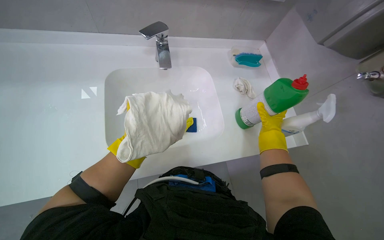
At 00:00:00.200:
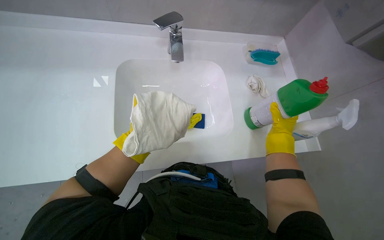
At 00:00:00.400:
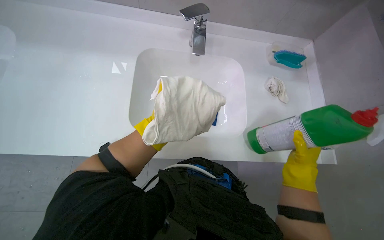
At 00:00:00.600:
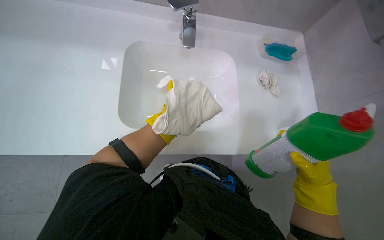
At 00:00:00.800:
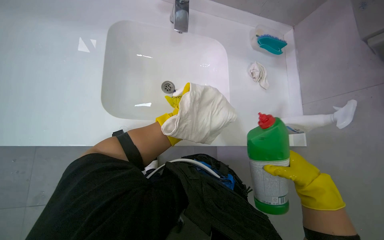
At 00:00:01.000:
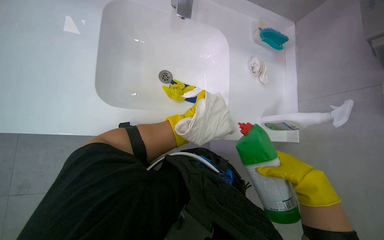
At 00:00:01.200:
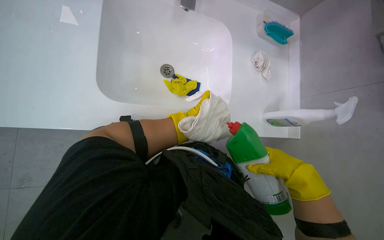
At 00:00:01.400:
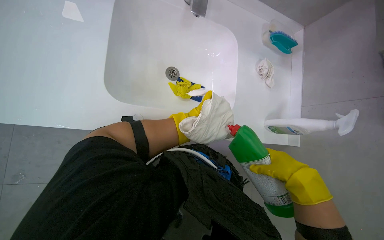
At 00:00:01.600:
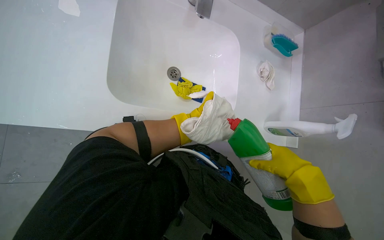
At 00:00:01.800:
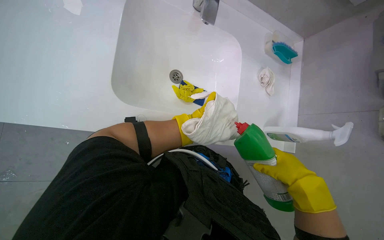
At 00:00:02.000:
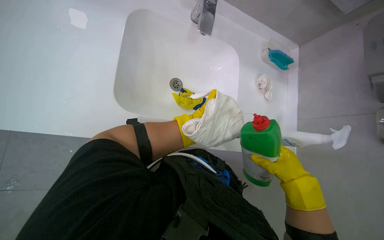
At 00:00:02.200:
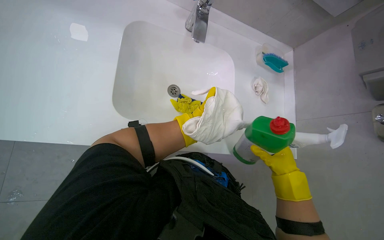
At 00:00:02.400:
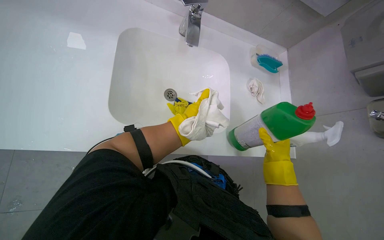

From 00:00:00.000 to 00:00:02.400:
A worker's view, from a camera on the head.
Job: preparing cleaning supplies.
The whole recording: Preparing cleaning tools at sink. The worker rinses and wrings a cloth, then applies cleaner to the cloth and a sponge at the sink.
From 00:00:00.000 to 00:00:01.200: The view tilts about 20 degrees downward. The left hand travels to the right by roughly 15 cm, while the right hand is displaced nearer to the camera and down the picture by some 25 cm.
From 00:00:01.200 to 00:00:02.400: The left hand is displaced nearer to the camera by about 10 cm, while the right hand heads farther from the camera, covering roughly 15 cm.

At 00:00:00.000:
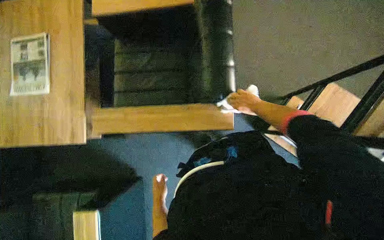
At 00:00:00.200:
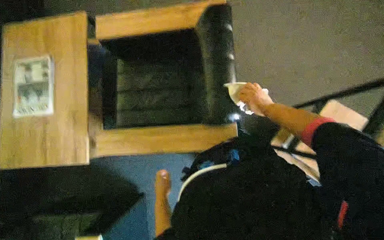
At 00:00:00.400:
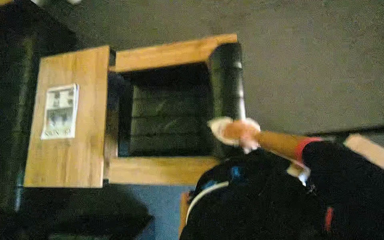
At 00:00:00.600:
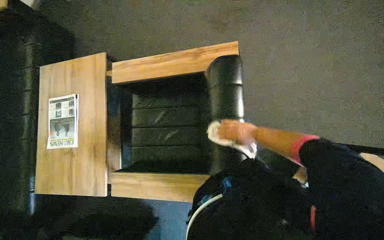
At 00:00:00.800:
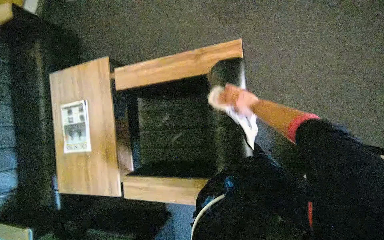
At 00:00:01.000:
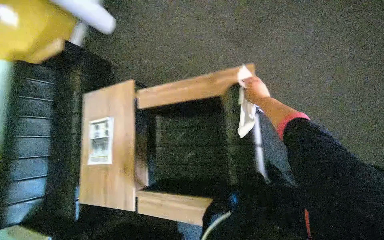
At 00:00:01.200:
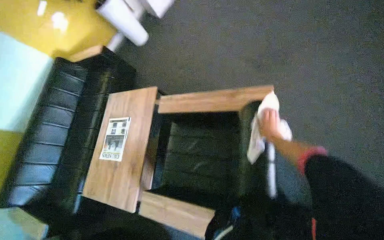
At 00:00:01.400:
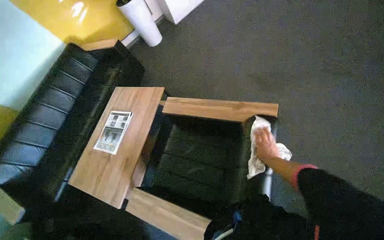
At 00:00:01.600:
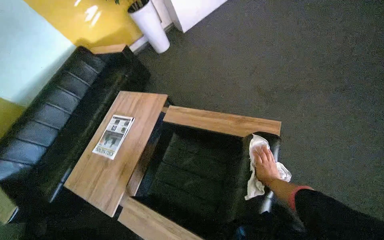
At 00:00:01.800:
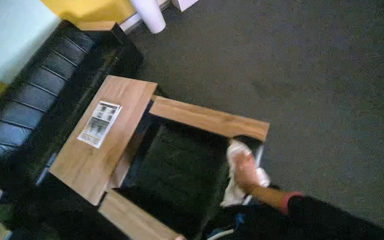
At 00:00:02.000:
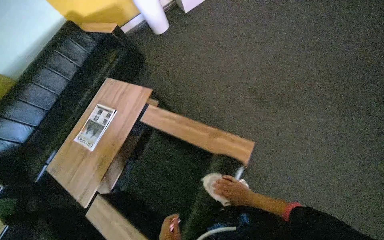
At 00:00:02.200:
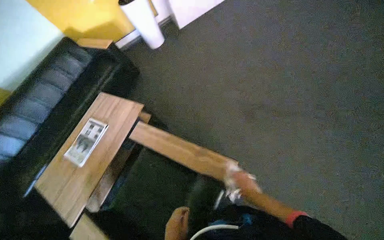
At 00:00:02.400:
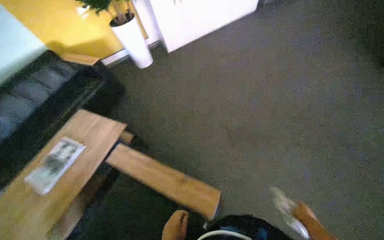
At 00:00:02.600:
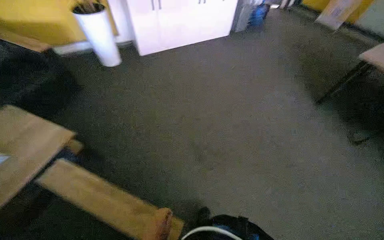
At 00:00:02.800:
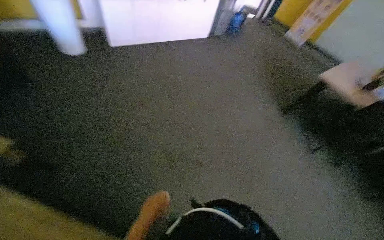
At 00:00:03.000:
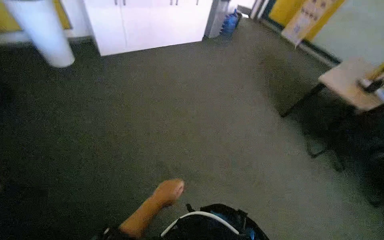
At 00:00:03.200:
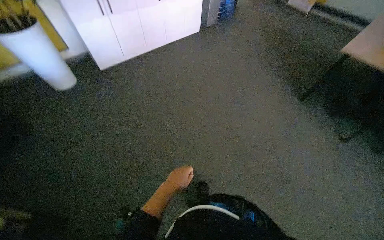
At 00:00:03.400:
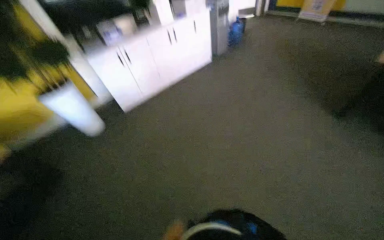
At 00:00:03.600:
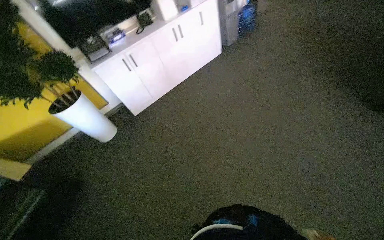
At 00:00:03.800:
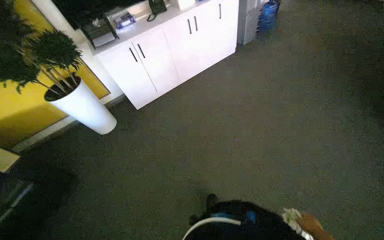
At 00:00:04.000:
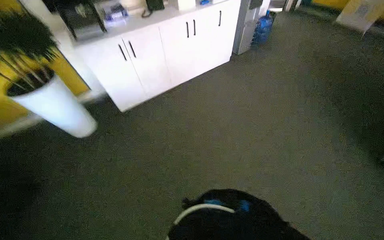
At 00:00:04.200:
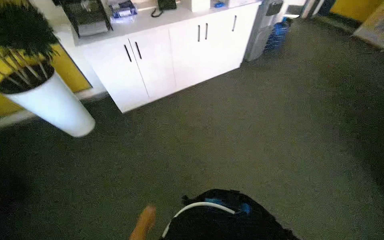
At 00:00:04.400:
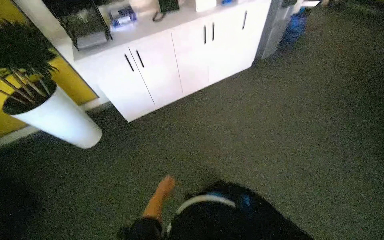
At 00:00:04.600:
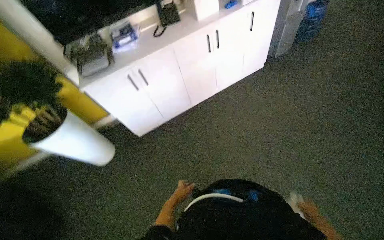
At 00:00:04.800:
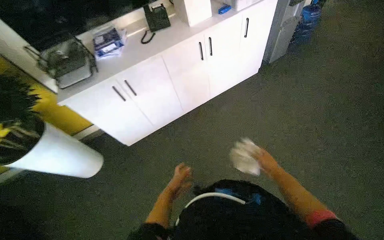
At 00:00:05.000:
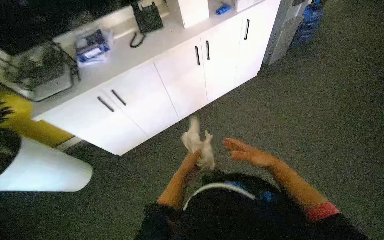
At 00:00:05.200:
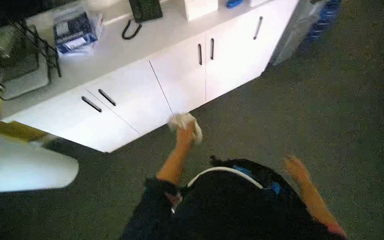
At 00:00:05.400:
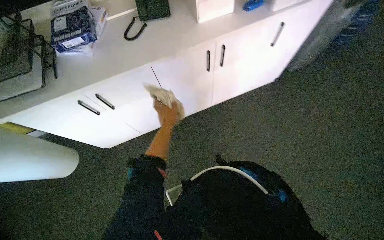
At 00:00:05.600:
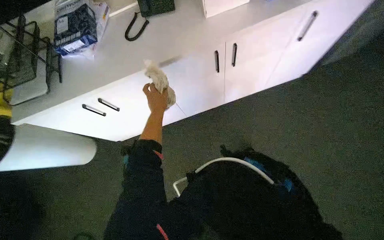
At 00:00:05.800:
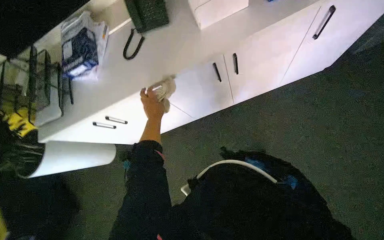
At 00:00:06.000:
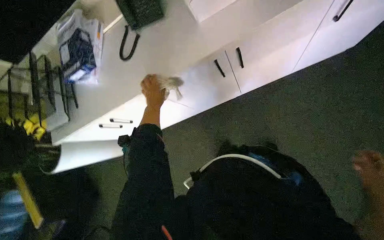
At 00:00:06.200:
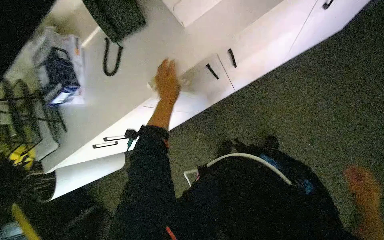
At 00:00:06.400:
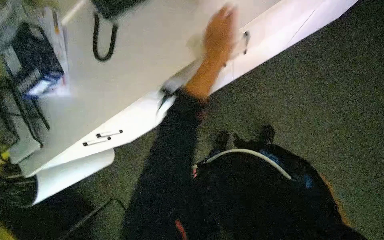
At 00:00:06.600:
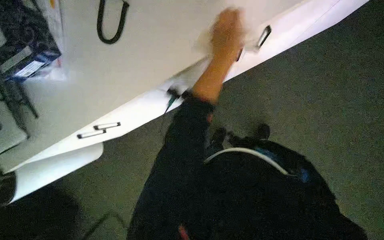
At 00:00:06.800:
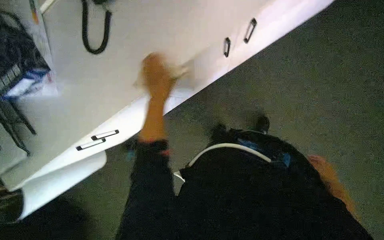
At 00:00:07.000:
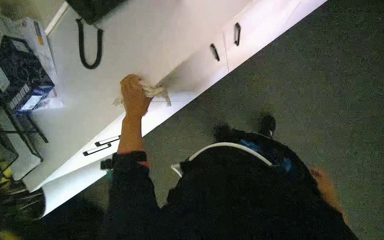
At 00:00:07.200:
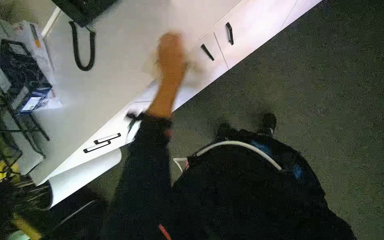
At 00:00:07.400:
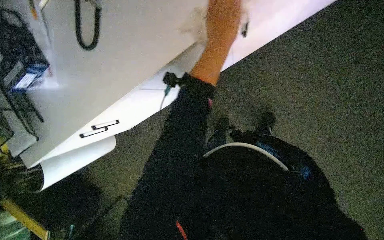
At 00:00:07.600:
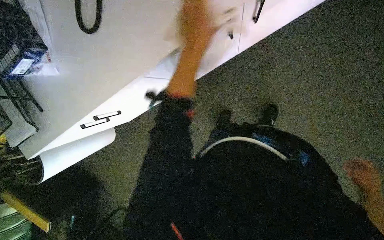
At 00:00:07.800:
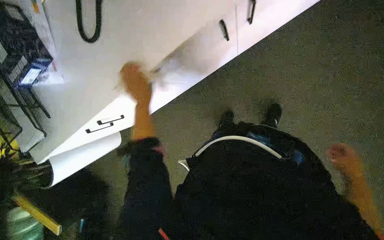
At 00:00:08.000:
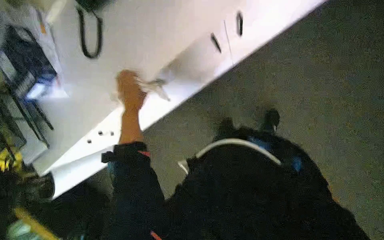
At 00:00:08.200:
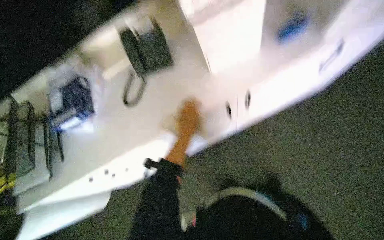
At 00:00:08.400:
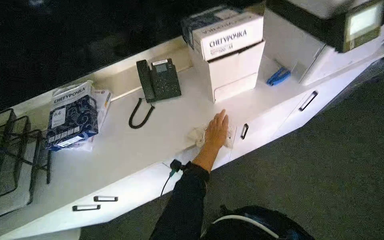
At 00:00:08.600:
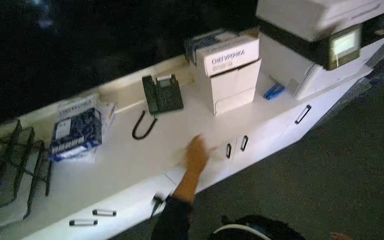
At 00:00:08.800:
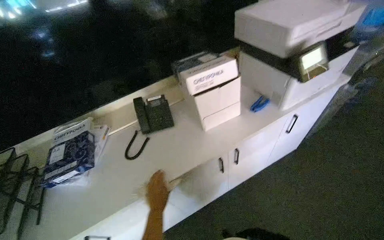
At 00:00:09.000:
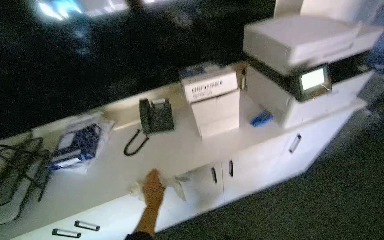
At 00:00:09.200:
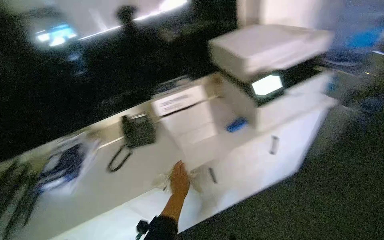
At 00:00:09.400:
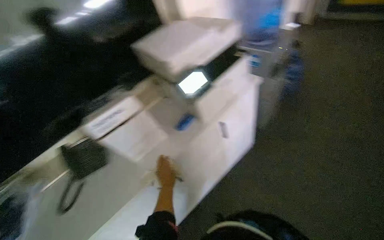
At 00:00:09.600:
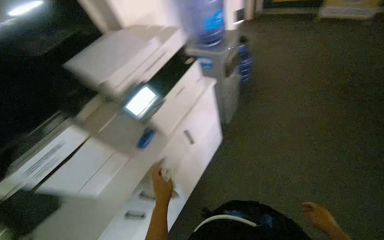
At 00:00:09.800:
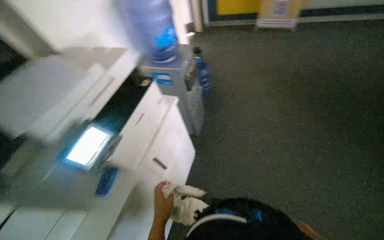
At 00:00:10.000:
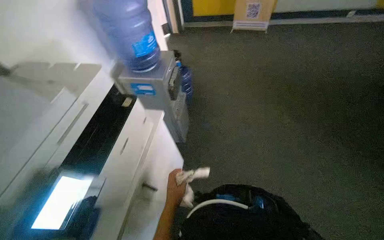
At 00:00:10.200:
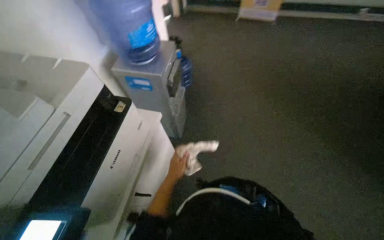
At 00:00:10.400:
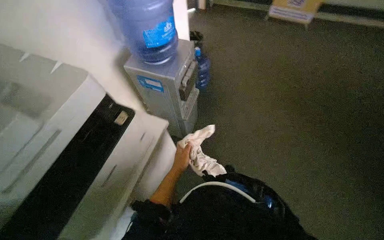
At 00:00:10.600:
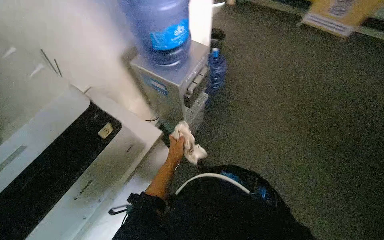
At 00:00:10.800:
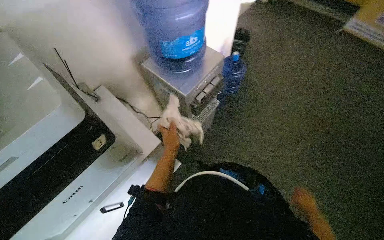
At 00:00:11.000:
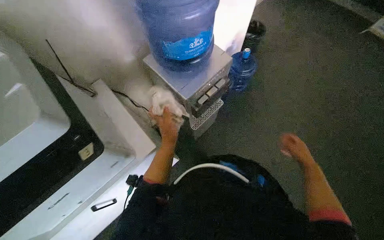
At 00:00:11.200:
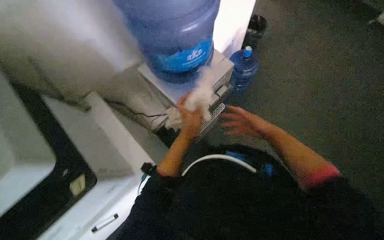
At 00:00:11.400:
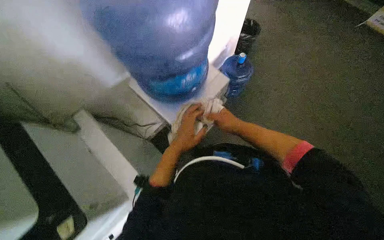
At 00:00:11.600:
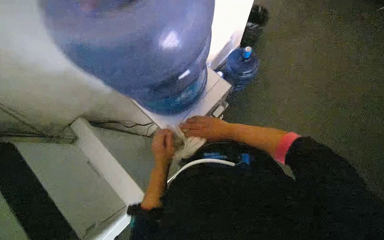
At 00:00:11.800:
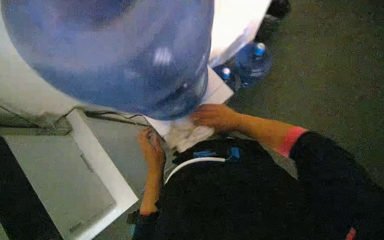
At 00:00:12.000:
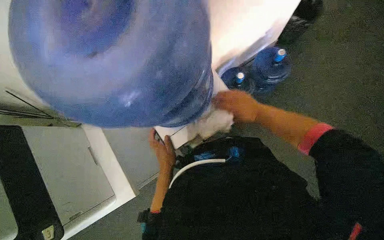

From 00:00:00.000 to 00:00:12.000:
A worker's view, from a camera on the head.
Job: wiping surfaces.
The whole recording: Wiping office furniture and equipment. Wipes various office furniture and equipment with a cloth.
From 00:00:00.000 to 00:00:01.600: The wearer moves about 40 cm. The wearer's head swings approximately 30 degrees to the left. The view tilts some 15 degrees upward.
From 00:00:01.600 to 00:00:03.000: The wearer moves roughly 80 cm. The view swings about 30 degrees to the right.
From 00:00:04.400 to 00:00:06.000: The wearer moves about 1 m. The camera is aimed roughly 15 degrees further to the left. The wearer looks roughly 25 degrees further downward.
From 00:00:06.000 to 00:00:07.600: The camera pitches downward, by roughly 15 degrees.
From 00:00:07.600 to 00:00:09.000: The camera pitches upward, by roughly 50 degrees.
From 00:00:09.000 to 00:00:10.400: The camera travels roughly 70 cm. The wearer looks some 50 degrees further to the right.
From 00:00:10.400 to 00:00:12.000: The head travels roughly 60 cm. The wearer's head swings some 35 degrees to the left. The view tilts some 15 degrees downward.

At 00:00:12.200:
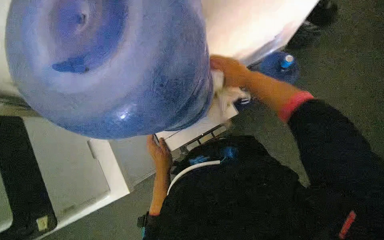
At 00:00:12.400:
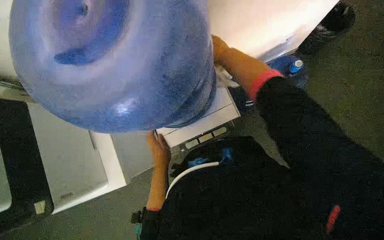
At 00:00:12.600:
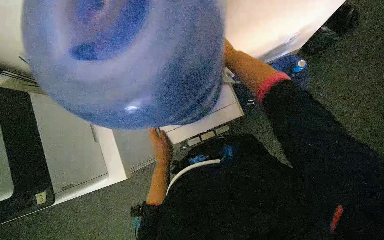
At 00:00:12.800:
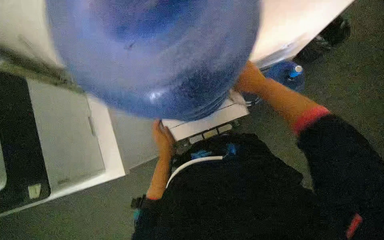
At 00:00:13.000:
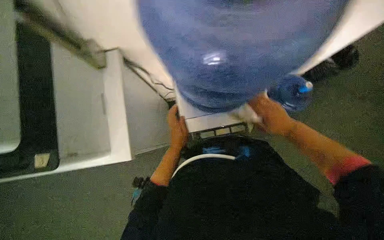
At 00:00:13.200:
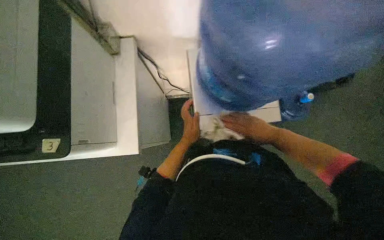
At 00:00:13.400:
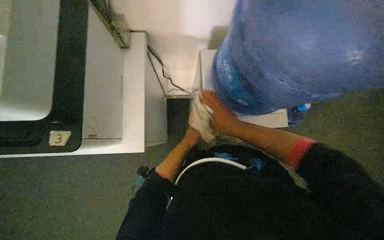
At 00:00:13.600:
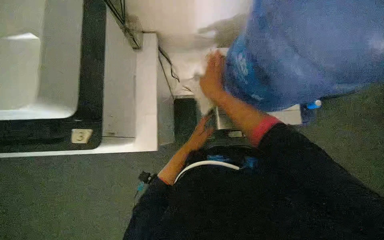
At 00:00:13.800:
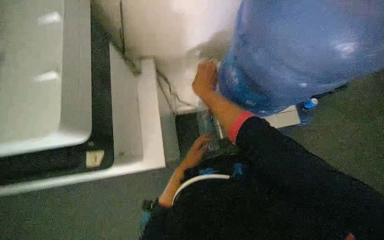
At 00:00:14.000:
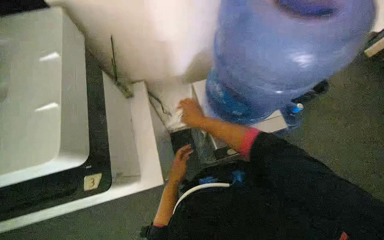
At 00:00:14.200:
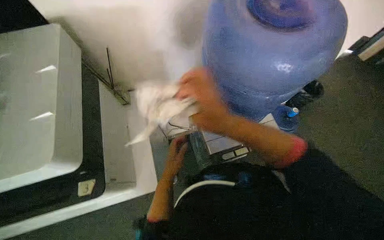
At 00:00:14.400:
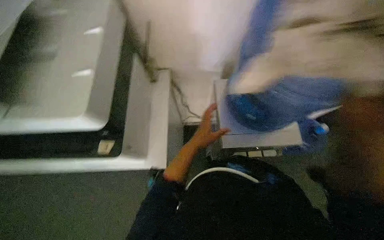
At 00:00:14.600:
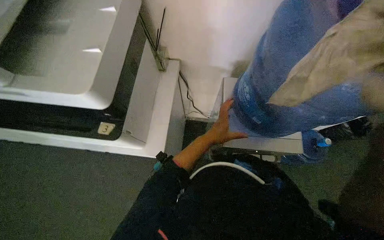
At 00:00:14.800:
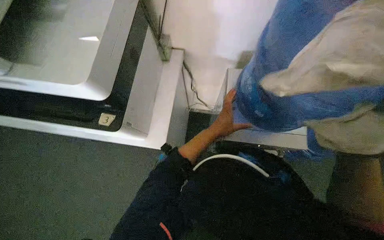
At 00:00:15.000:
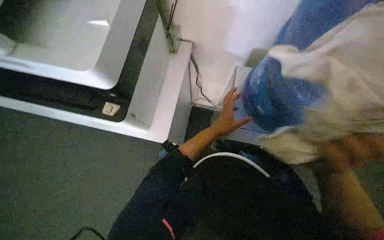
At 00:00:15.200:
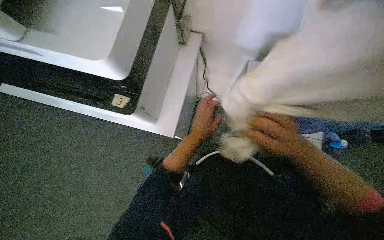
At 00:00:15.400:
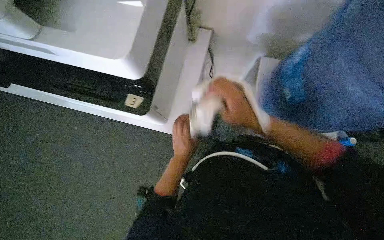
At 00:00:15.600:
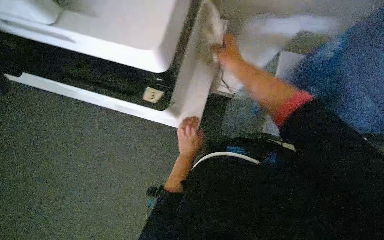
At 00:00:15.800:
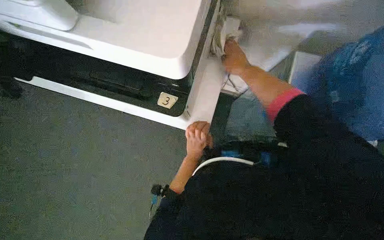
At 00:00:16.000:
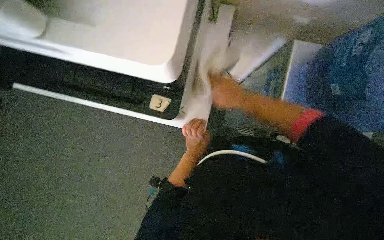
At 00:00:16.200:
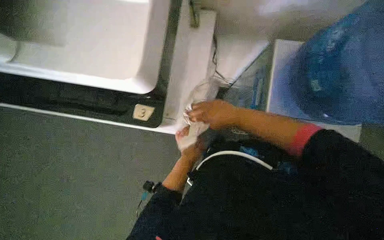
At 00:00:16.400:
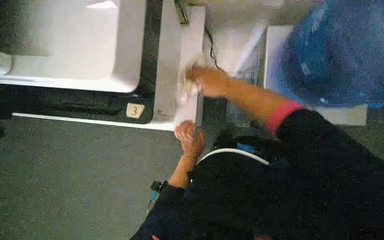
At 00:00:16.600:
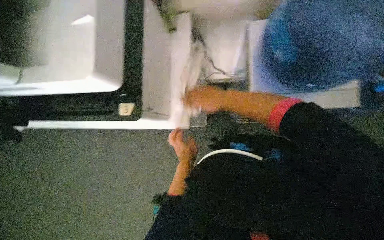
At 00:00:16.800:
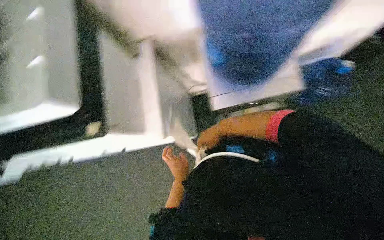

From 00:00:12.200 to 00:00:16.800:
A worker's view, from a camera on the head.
Job: wiping surfaces.
The whole recording: Wiping office furniture and equipment. Wipes various office furniture and equipment with a cloth.
From 00:00:13.800 to 00:00:15.200: The right hand shifts about 15 cm up the picture and nearer to the camera.
From 00:00:15.200 to 00:00:16.800: The view pans to the left by some 20 degrees. The right hand moves down the picture, to the left and farther from the camera, approximately 25 cm.
